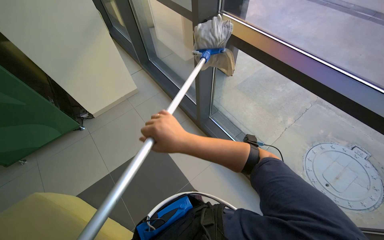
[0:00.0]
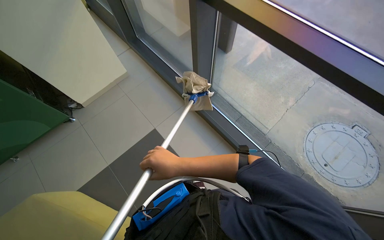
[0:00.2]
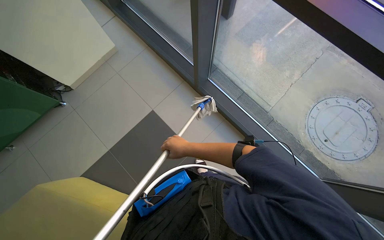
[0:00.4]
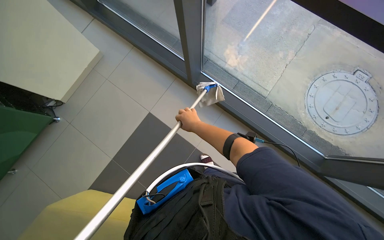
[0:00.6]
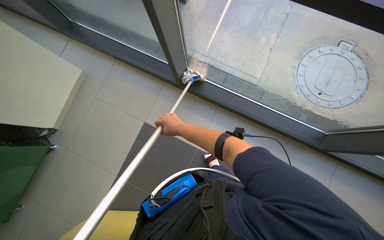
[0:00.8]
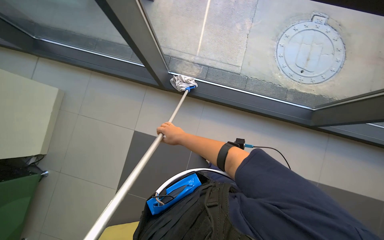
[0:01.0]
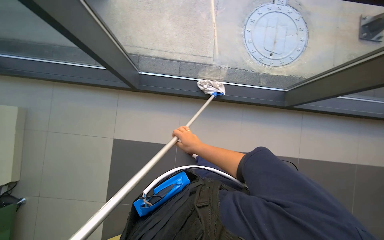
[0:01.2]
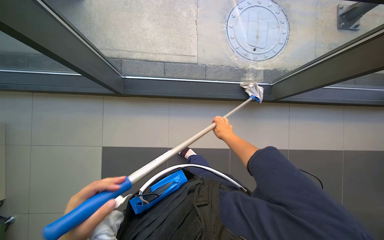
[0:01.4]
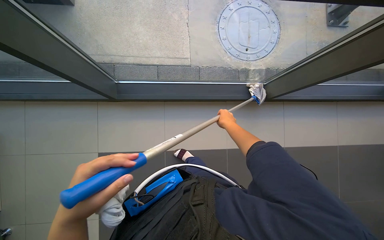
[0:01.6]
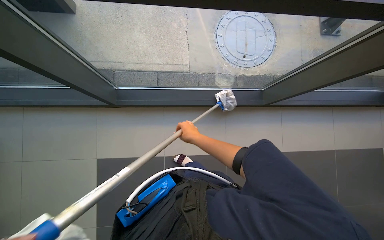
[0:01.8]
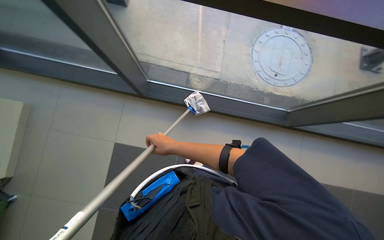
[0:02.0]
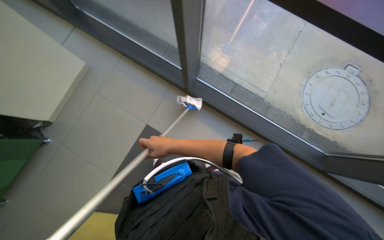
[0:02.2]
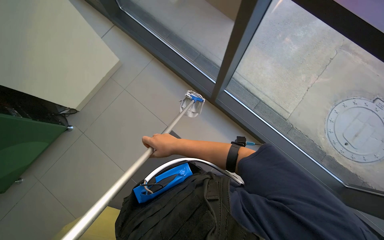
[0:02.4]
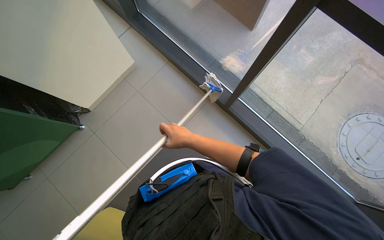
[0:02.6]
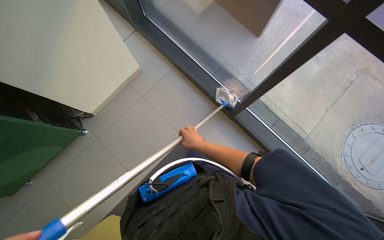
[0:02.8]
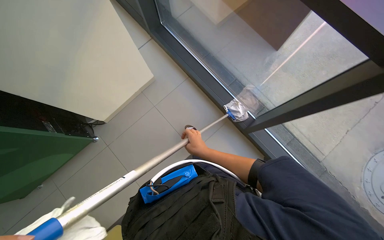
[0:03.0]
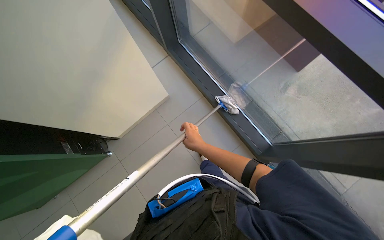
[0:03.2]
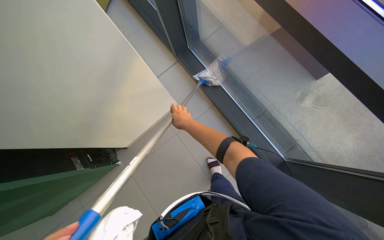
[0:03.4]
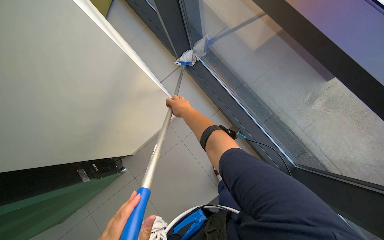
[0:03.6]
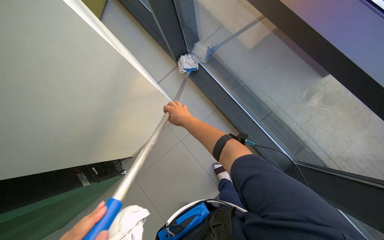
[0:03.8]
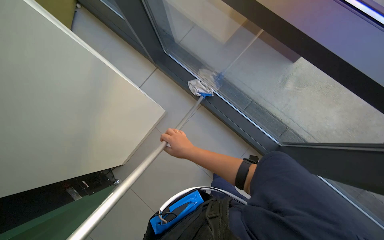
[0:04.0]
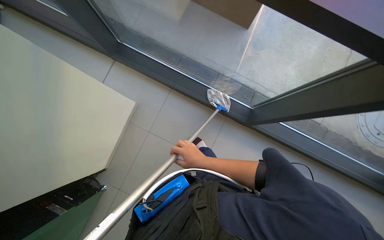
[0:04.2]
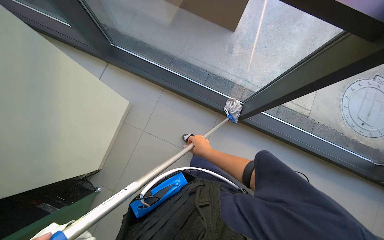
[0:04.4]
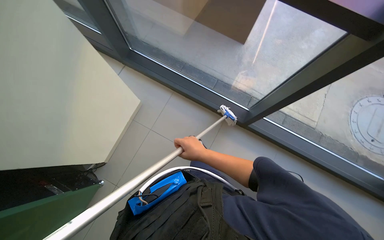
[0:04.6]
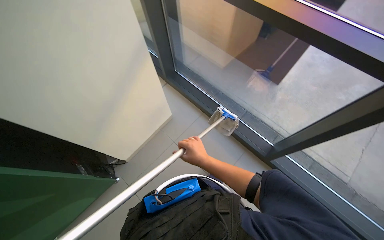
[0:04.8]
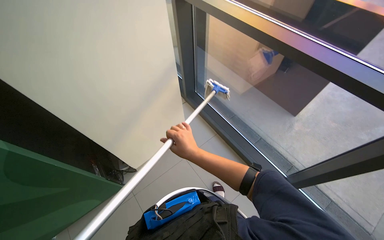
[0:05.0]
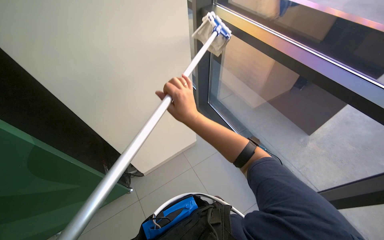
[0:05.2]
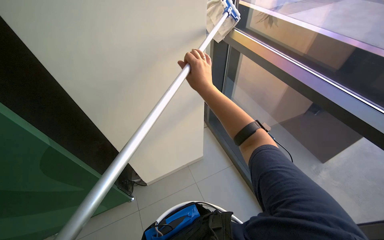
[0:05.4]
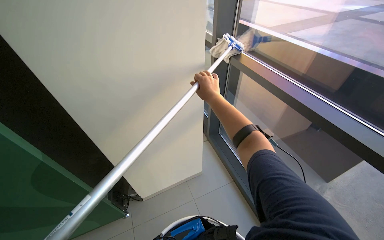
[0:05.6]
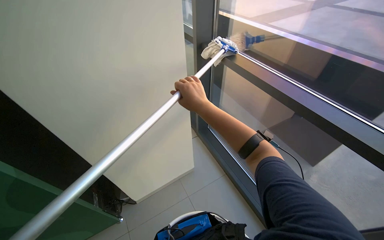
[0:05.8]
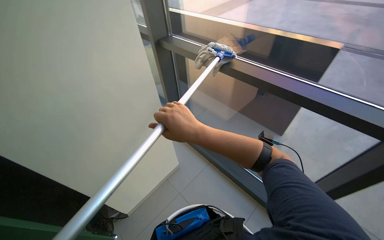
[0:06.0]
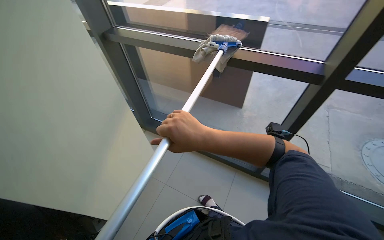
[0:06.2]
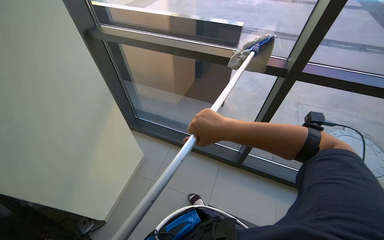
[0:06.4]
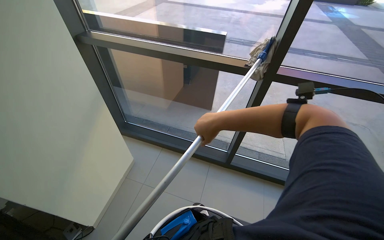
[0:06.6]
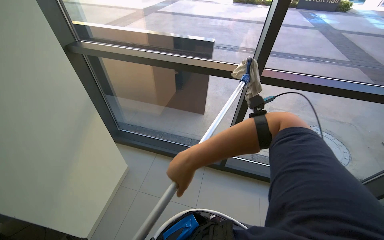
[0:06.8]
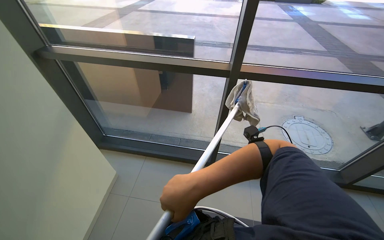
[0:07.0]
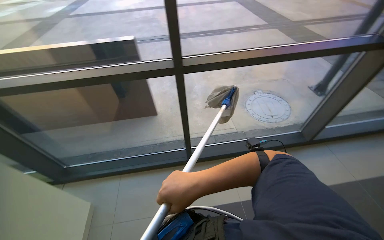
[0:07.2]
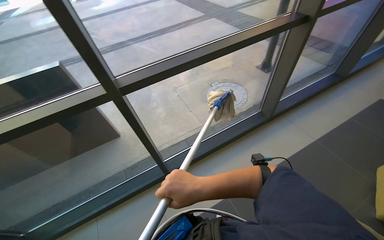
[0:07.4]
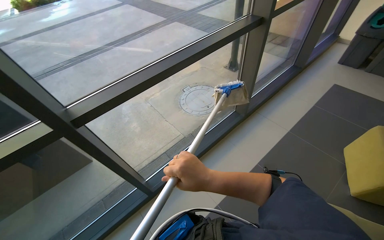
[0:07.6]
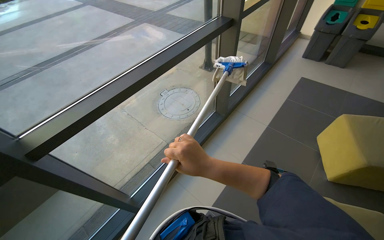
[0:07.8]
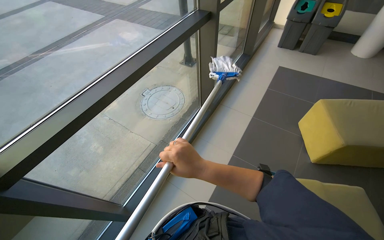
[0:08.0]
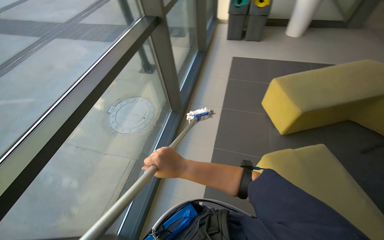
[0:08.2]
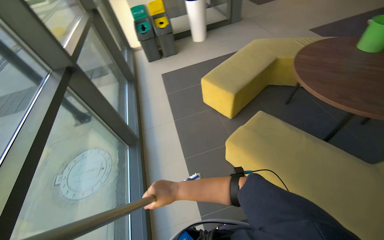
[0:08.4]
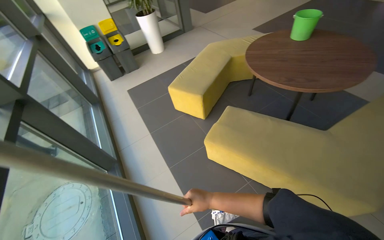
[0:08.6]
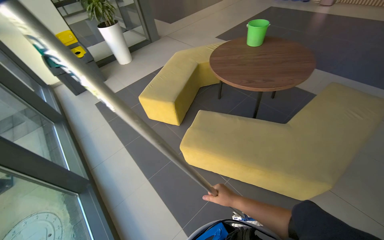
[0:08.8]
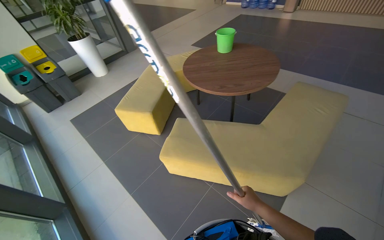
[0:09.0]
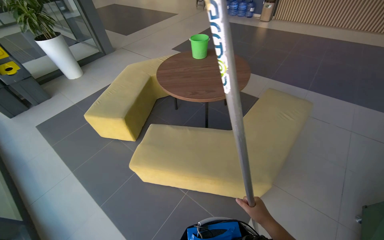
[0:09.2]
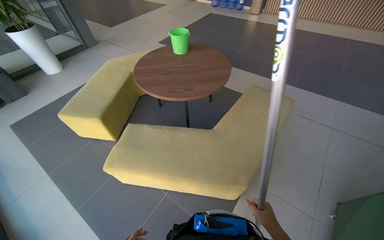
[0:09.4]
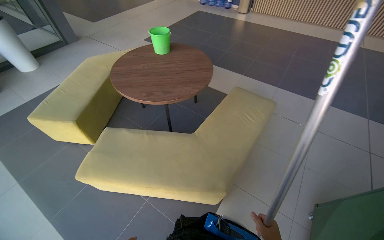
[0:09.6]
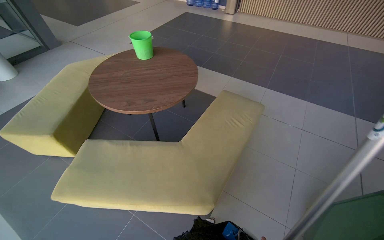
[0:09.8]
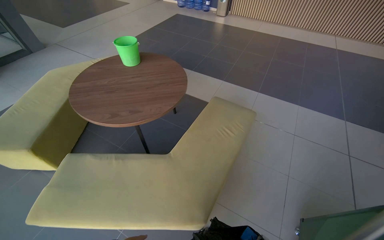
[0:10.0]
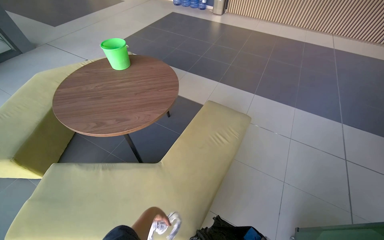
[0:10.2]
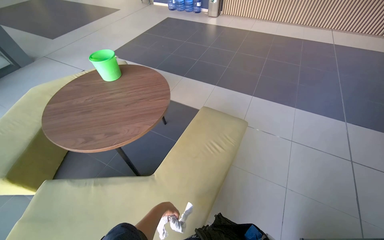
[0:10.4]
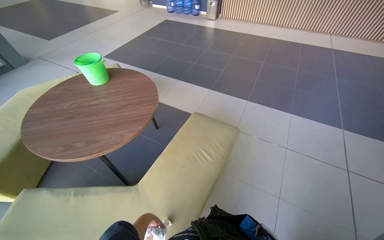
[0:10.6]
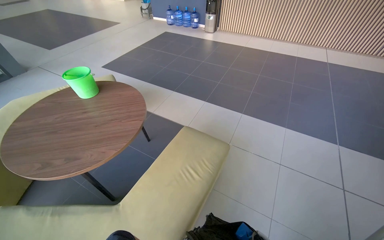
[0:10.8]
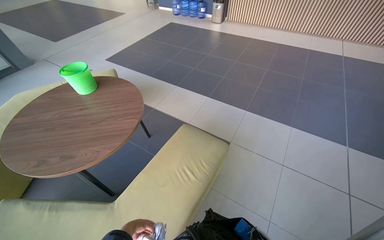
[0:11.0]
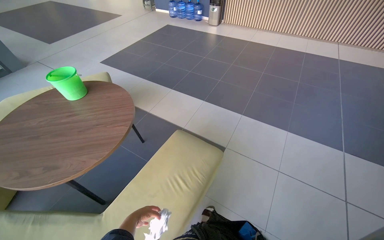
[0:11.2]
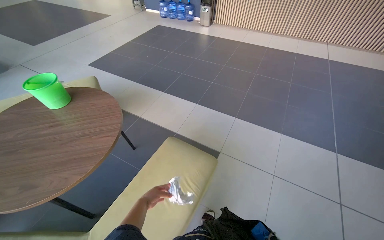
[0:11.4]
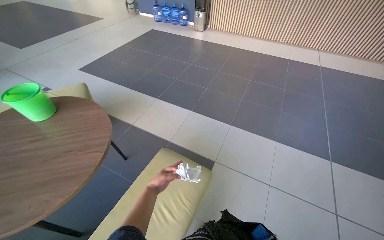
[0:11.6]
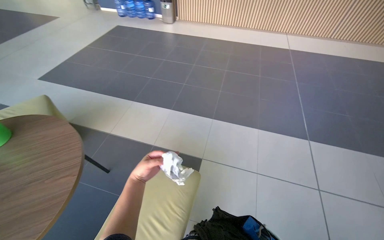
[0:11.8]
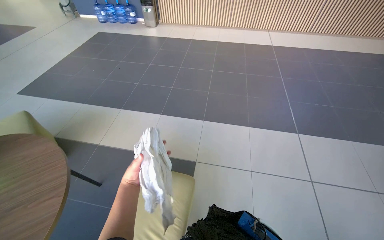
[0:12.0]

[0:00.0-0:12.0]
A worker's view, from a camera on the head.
Job: cleaning windows.
The whole recording: Cleaning glass windows. The worker cleans the large glass windows with a long-handled cleaning tool.
0:00.0 to 0:01.6: The wearer looks about 55 degrees further to the right. The view tips downward by about 30 degrees.
0:01.6 to 0:03.0: The wearer moves approximately 50 cm. The head turns to the left by some 50 degrees.
0:03.0 to 0:04.4: The head turns to the right by about 25 degrees.
0:04.4 to 0:06.0: The head rotates some 40 degrees to the left. The camera pitches upward, by about 40 degrees.
0:06.0 to 0:07.6: The camera is carried roughly 2 m. The wearer's head swings roughly 70 degrees to the right.
0:07.6 to 0:09.0: The wearer's head swings roughly 100 degrees to the right. The view tilts roughly 15 degrees upward.
0:09.0 to 0:10.4: The camera is carried approximately 90 cm.
0:10.4 to 0:12.0: The camera travels some 70 cm. The head turns to the right by about 15 degrees.

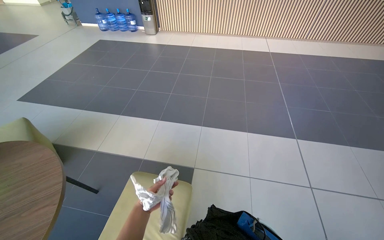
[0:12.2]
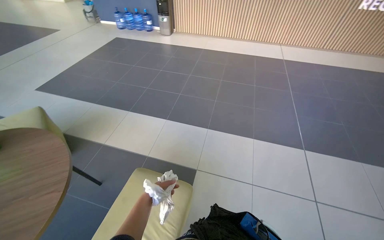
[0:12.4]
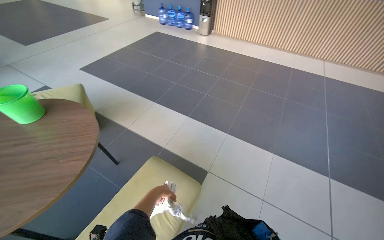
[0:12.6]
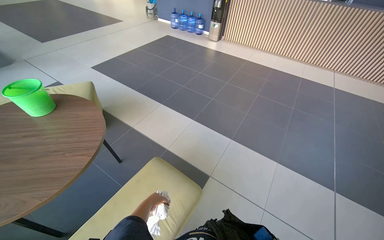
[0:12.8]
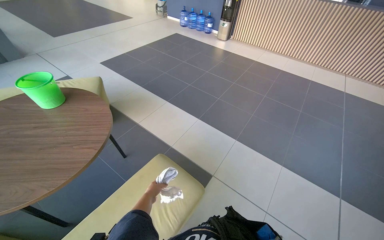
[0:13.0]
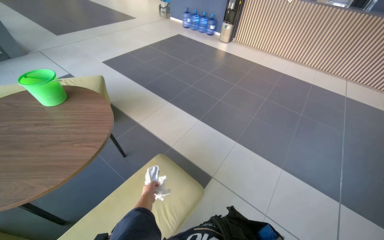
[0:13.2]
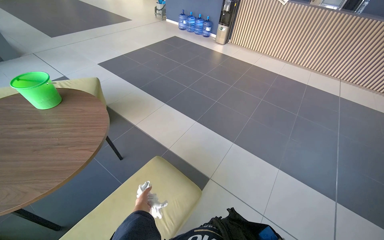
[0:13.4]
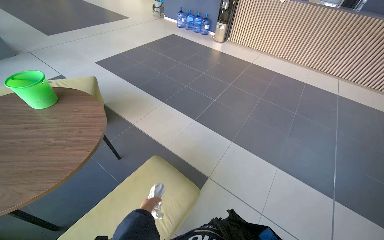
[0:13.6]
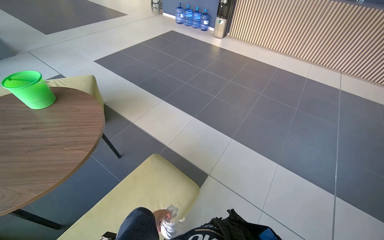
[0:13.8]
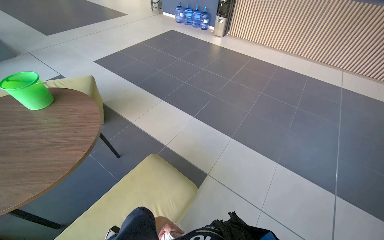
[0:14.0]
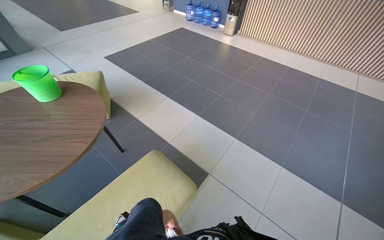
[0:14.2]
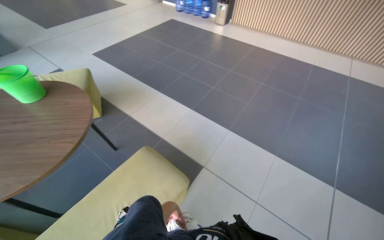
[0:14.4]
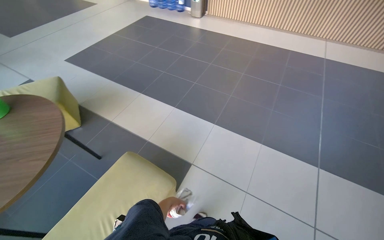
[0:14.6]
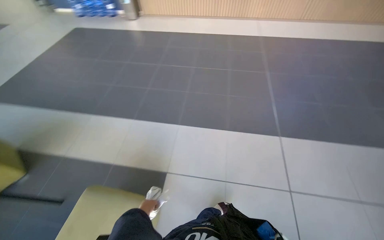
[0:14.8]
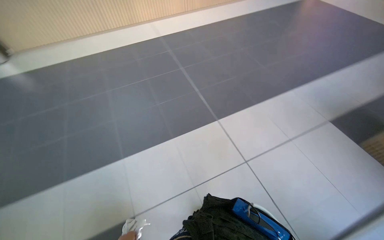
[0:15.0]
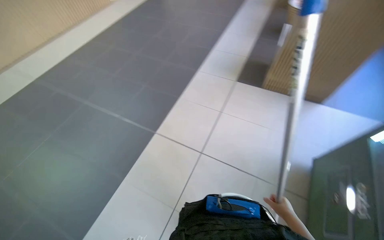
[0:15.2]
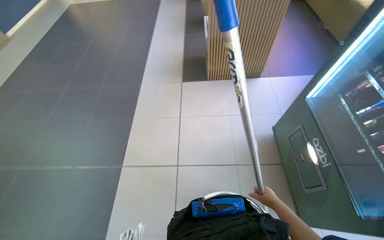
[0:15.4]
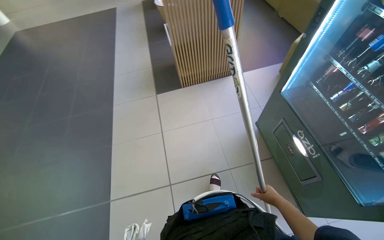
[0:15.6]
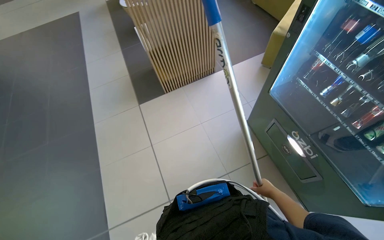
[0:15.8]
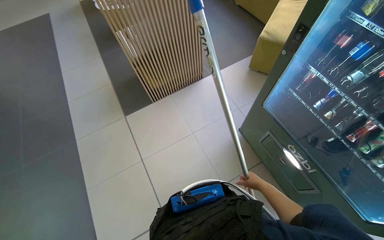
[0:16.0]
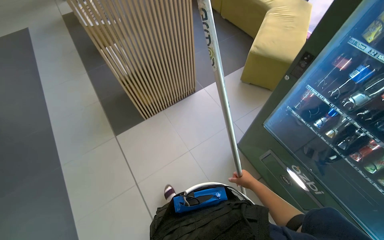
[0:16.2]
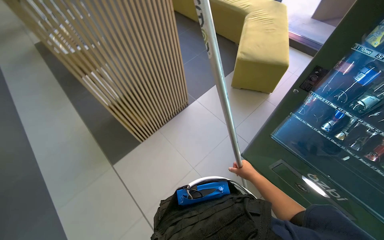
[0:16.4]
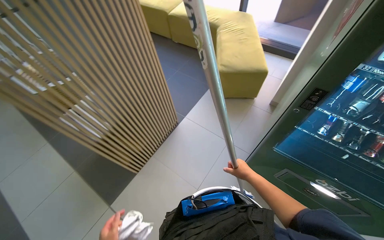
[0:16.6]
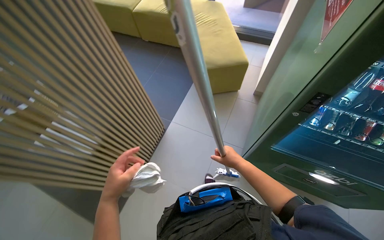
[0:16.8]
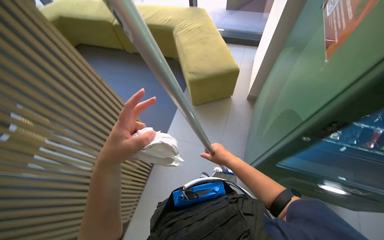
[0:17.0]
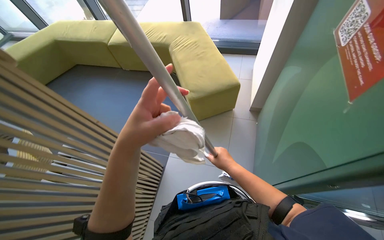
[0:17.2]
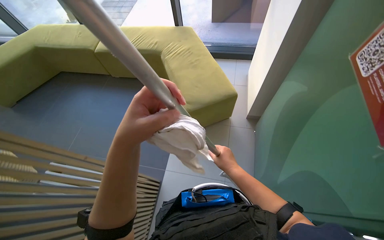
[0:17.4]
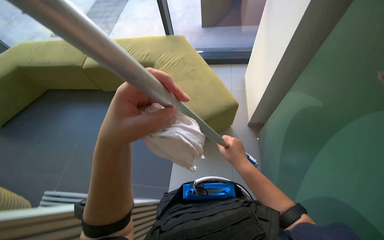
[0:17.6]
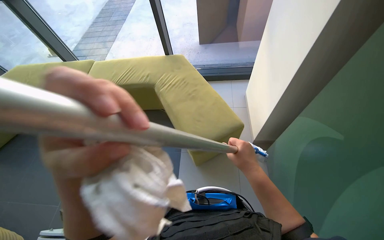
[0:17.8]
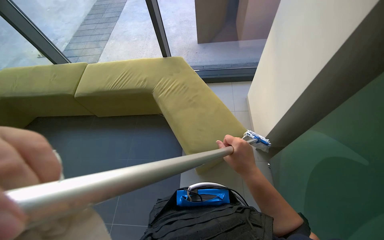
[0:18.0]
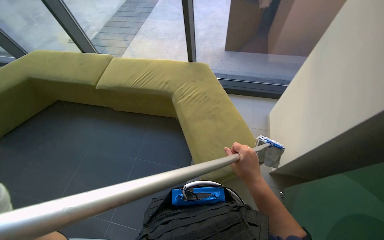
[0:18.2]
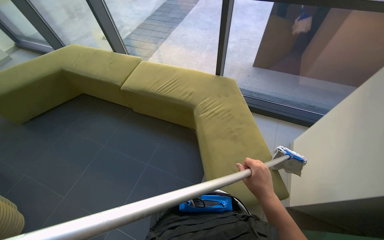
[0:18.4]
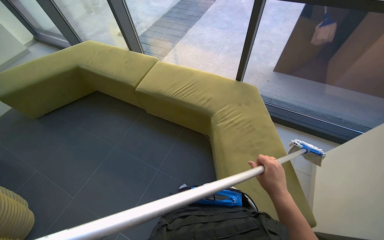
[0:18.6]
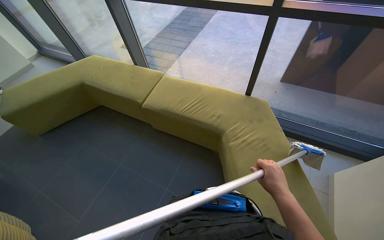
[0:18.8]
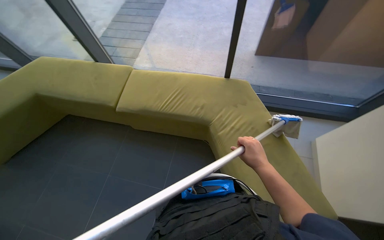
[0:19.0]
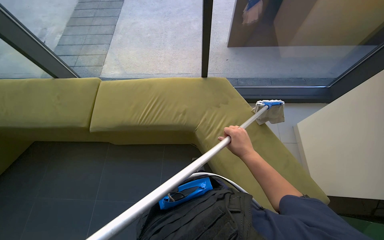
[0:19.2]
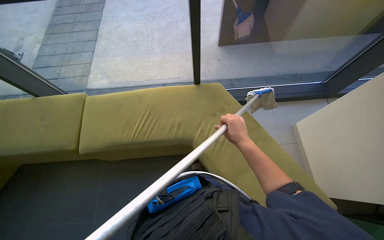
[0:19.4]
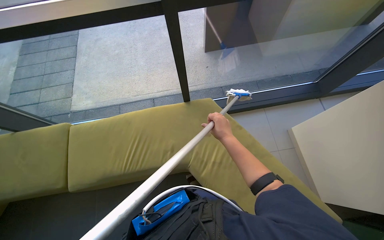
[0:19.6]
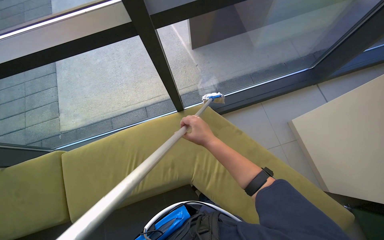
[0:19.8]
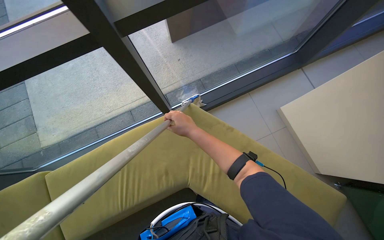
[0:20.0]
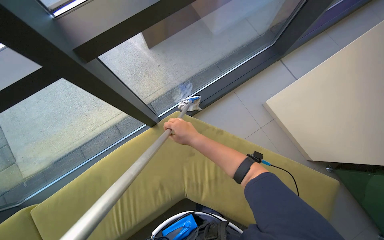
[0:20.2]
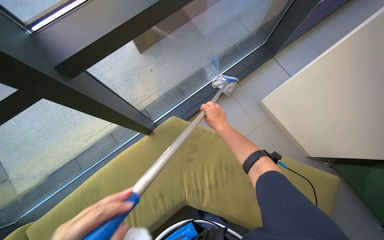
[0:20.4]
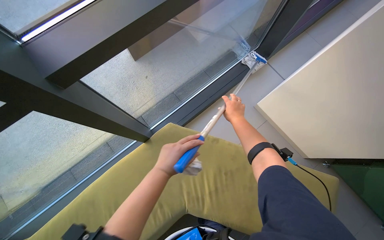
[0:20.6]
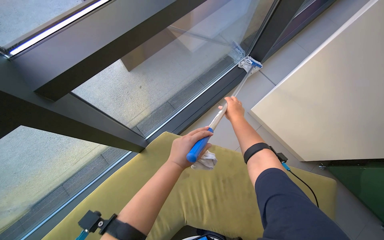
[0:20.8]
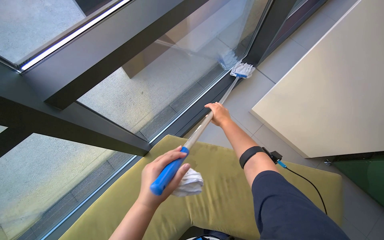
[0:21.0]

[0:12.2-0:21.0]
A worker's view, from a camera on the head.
Job: cleaning windows.
The whole recording: Cleaning glass windows. The worker cleans the large glass windows with a long-handled cleaning tool.
0:12.2 to 0:13.6: The head rotates roughly 25 degrees to the left. The left hand shifts roughly 10 cm down the picture.
0:13.6 to 0:15.2: The head travels some 70 cm. The head turns to the right by approximately 100 degrees.
0:15.2 to 0:16.6: The camera travels about 60 cm. The head rotates approximately 65 degrees to the right. The view tips upward by some 20 degrees.
0:16.6 to 0:18.0: The camera travels some 80 cm. The head turns to the right by approximately 30 degrees.
0:18.0 to 0:19.6: The camera travels some 90 cm.
0:19.6 to 0:21.0: The wearer's head swings roughly 35 degrees to the right.
